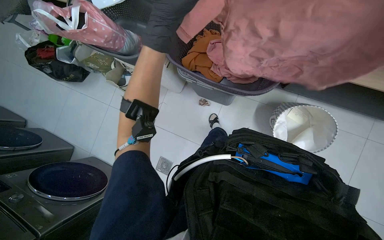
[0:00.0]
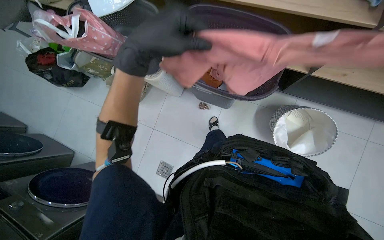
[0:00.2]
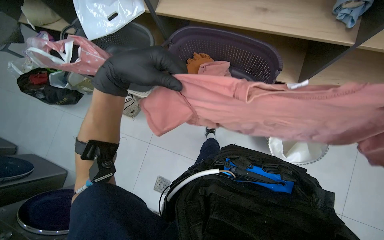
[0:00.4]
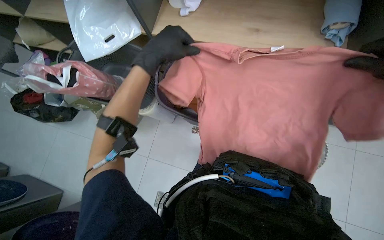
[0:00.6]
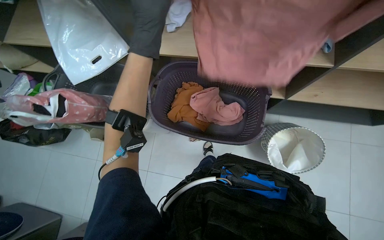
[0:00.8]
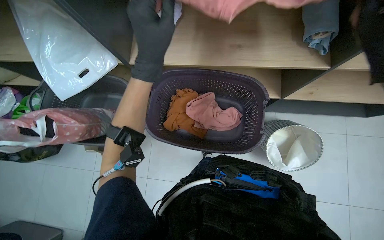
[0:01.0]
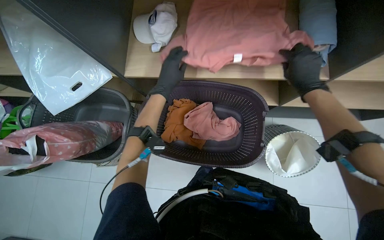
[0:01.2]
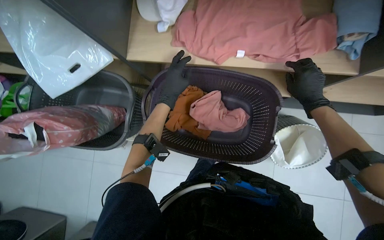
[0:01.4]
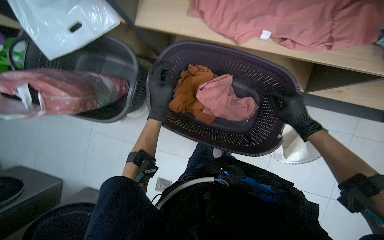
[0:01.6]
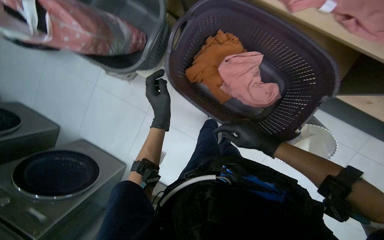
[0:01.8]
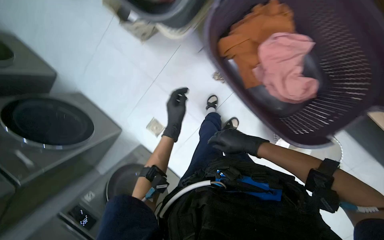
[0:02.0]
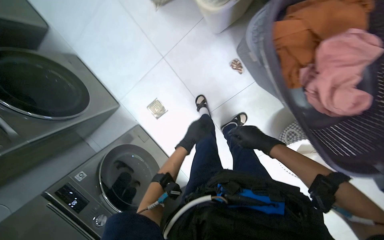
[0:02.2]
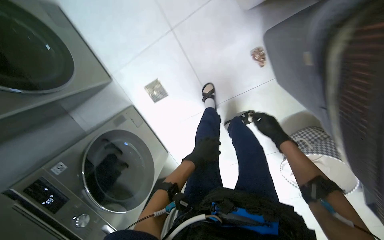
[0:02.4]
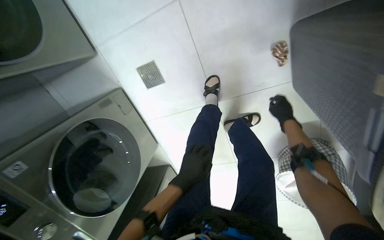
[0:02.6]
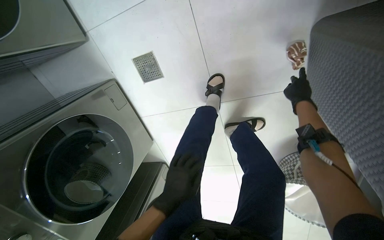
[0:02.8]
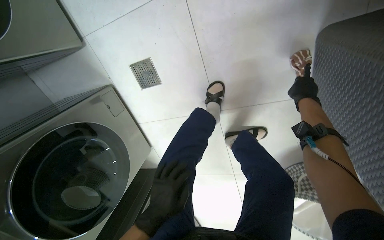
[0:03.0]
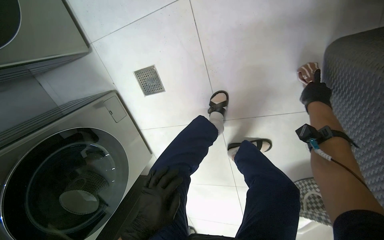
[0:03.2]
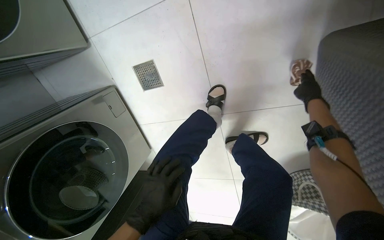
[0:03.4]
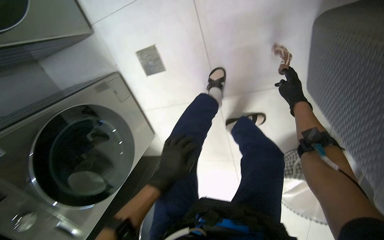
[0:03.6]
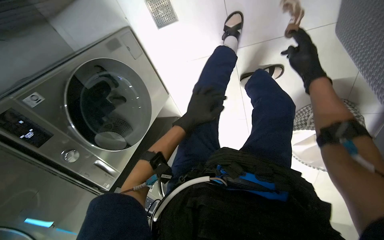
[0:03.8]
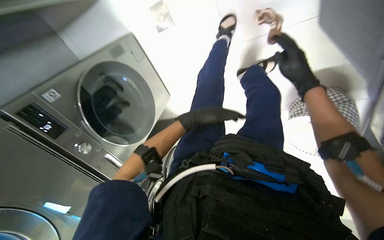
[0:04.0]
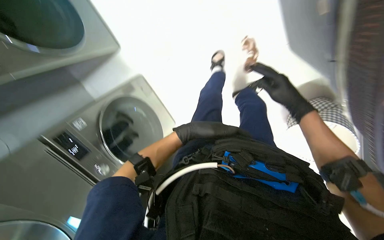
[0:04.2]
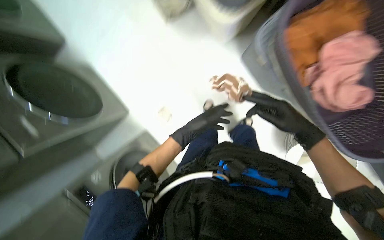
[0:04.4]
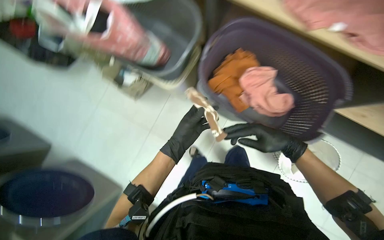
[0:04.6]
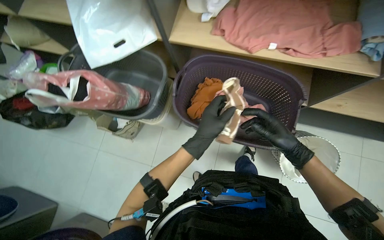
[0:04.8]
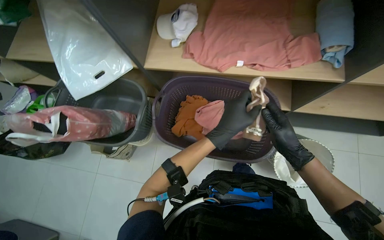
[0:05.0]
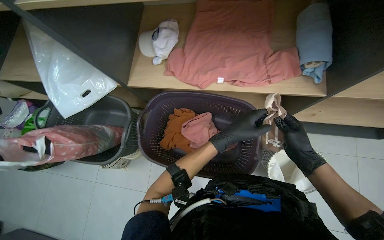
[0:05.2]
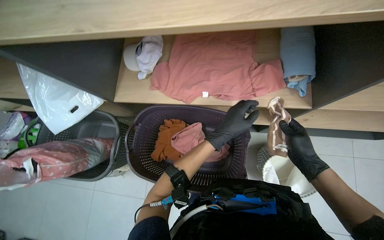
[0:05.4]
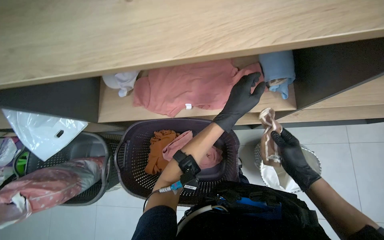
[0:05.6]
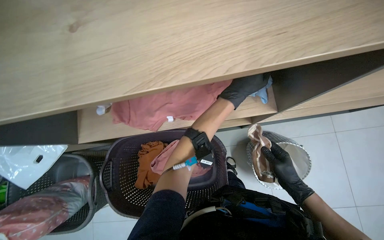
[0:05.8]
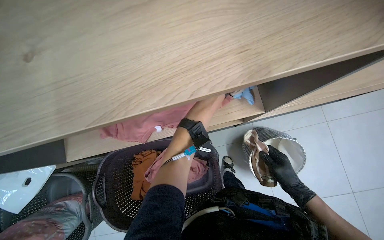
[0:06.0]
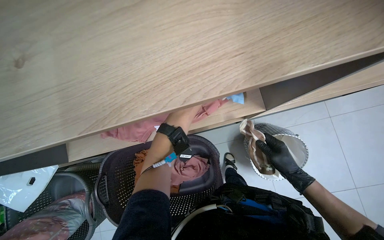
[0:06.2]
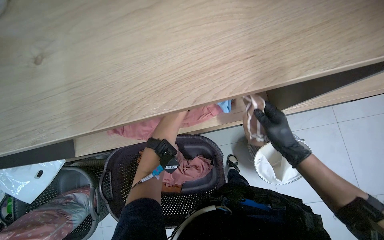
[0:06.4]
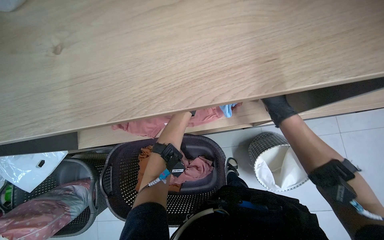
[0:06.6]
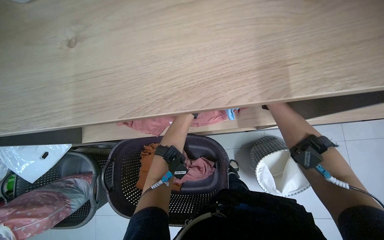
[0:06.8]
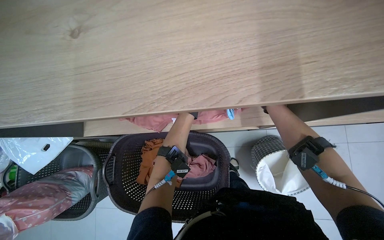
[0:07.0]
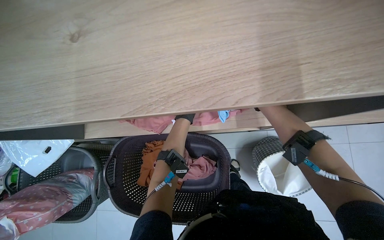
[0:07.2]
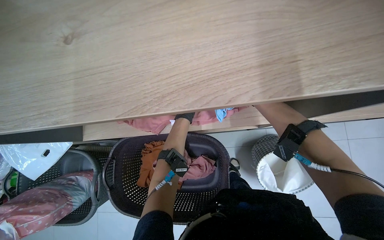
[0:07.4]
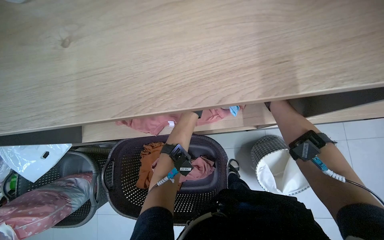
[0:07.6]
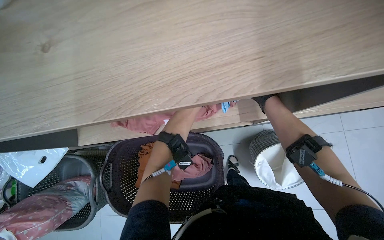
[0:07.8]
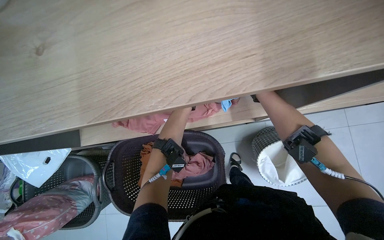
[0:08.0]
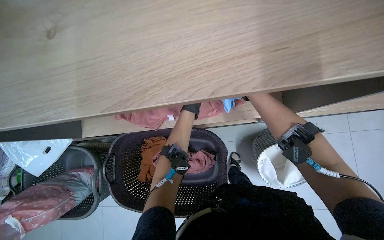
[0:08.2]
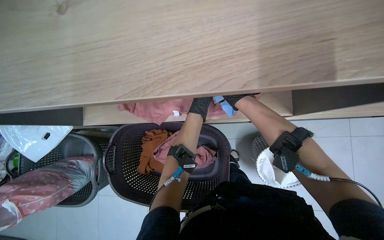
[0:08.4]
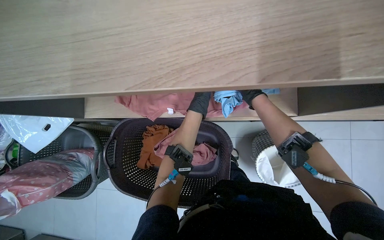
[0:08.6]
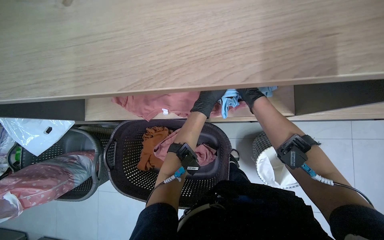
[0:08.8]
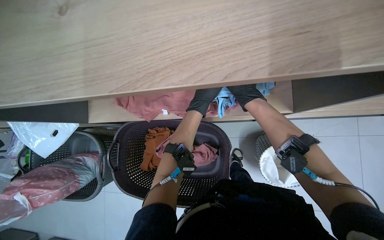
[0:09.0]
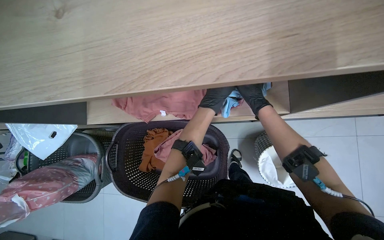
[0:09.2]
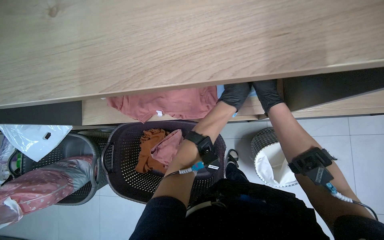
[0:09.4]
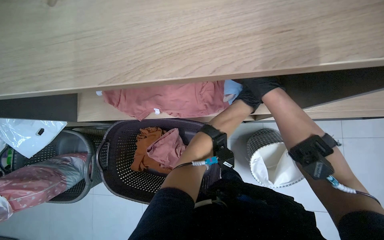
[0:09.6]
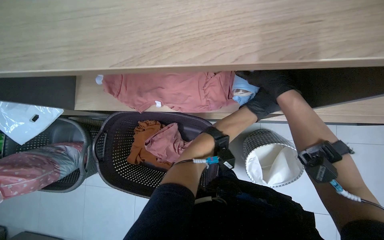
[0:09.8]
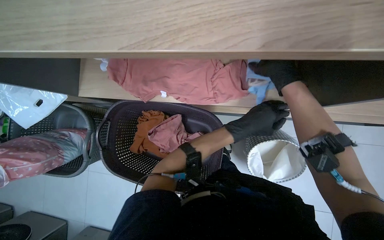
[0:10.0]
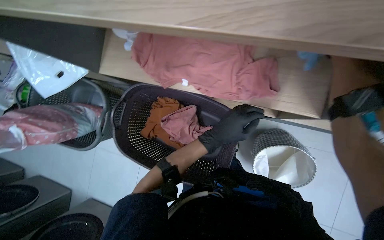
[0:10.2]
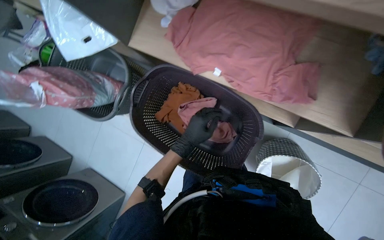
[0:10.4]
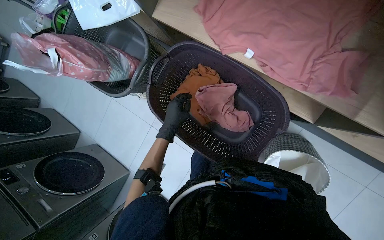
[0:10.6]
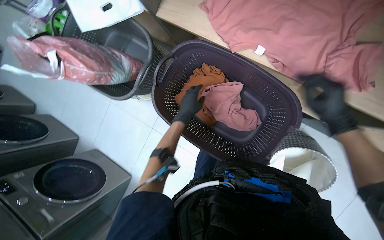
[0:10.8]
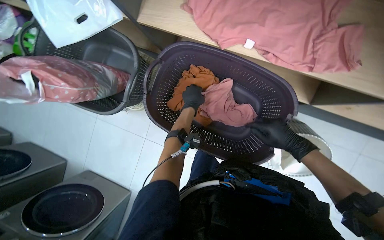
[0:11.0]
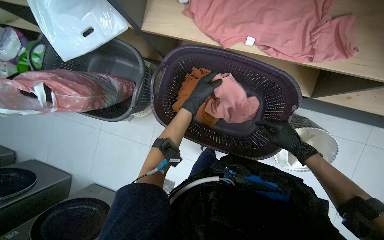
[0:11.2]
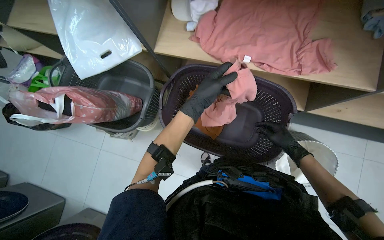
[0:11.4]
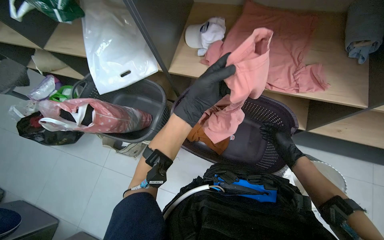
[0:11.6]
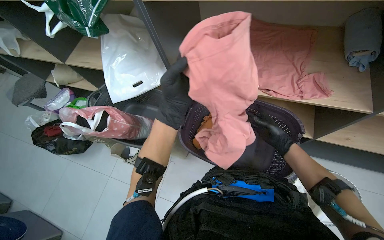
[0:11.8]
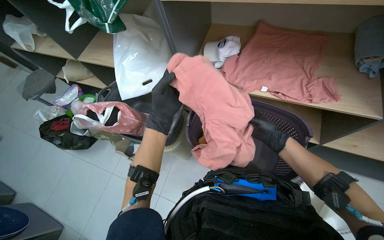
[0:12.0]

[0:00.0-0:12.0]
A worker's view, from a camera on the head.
Job: managing laundry.
The whole recording: Folding and organizing laundry. The worker folds and organizes various clothes, placing them into baskets, on shelves, and into bags.
0:00.0 to 0:01.6: The left hand goes up and down the picture, some 25 cm each way, reversing 2 times.
0:01.6 to 0:03.0: The wearer moves about 70 cm. The camera pitches downward, by approximately 35 degrees. The scene turns approximately 50 degrees clockwise in the picture.
0:03.0 to 0:04.4: The right hand heads down the picture, nearer to the camera and to the left, covering about 60 cm.
0:04.4 to 0:06.0: The wearer moves some 50 cm. Everything in view rotates roughly 35 degrees counterclockwise.
0:06.0 to 0:07.6: The left hand heads to the left, covering about 10 cm, and travels farther from the camera and back again, approximately 25 cm each way. Meanwhile the right hand is displaced up the picture by about 25 cm.
0:07.6 to 0:09.0: The right hand swings nearer and farther, some 10 cm each way, with 2 reversals.
0:09.0 to 0:10.4: Everything in view rotates about 25 degrees clockwise.
0:10.4 to 0:12.0: The wearer looks roughly 25 degrees further upward.

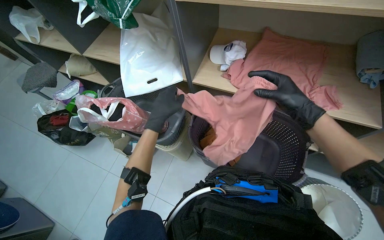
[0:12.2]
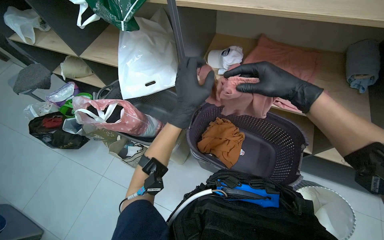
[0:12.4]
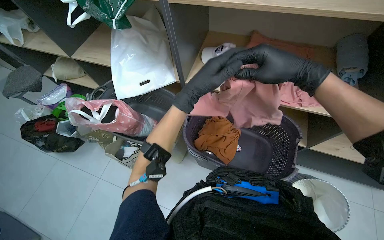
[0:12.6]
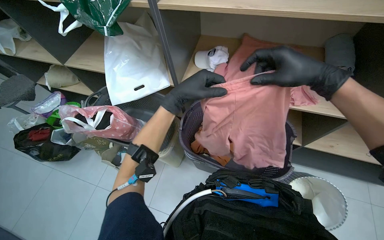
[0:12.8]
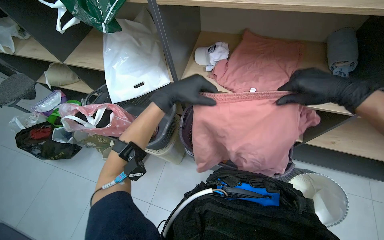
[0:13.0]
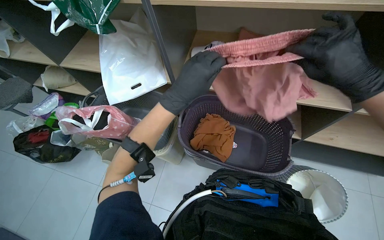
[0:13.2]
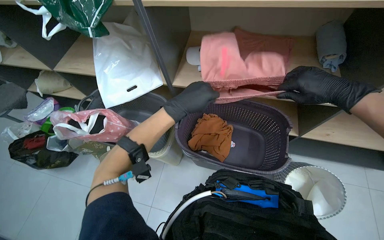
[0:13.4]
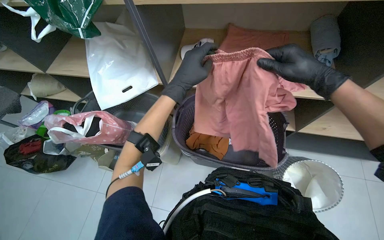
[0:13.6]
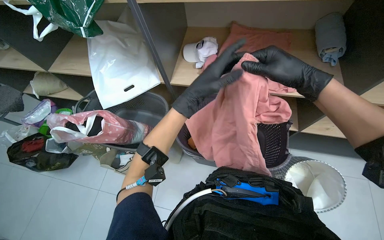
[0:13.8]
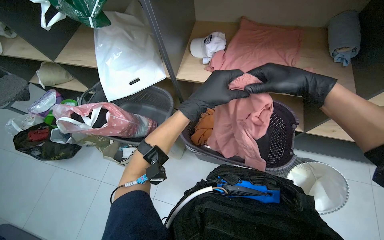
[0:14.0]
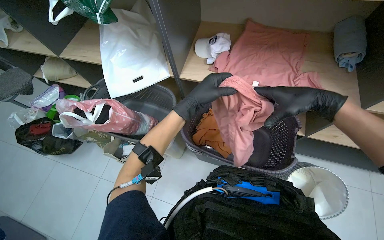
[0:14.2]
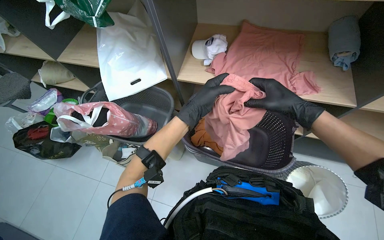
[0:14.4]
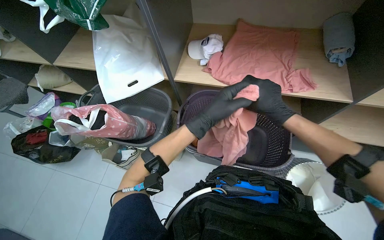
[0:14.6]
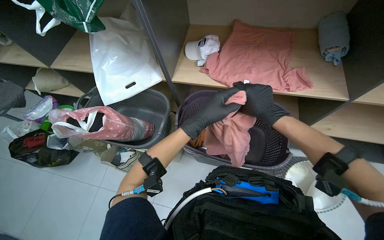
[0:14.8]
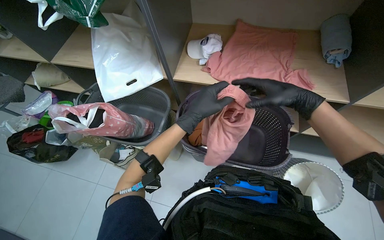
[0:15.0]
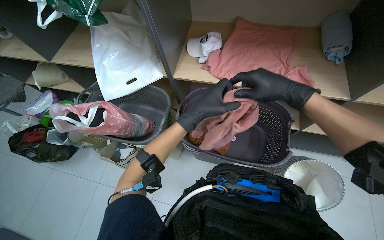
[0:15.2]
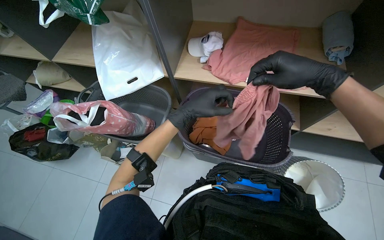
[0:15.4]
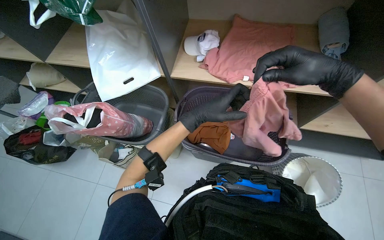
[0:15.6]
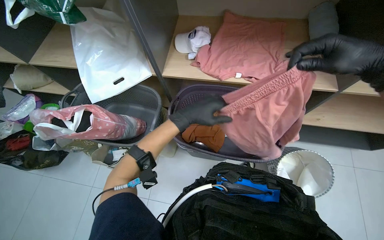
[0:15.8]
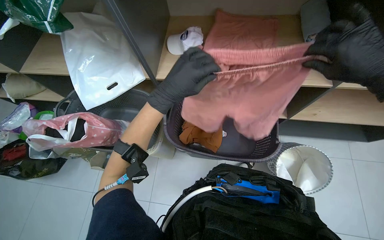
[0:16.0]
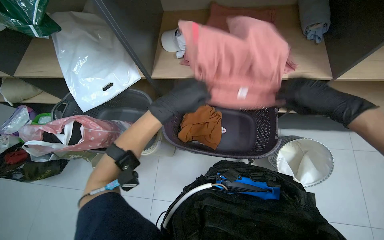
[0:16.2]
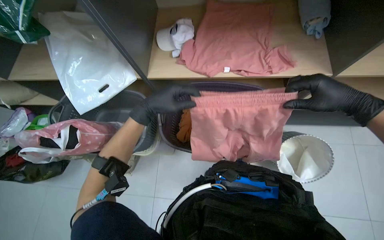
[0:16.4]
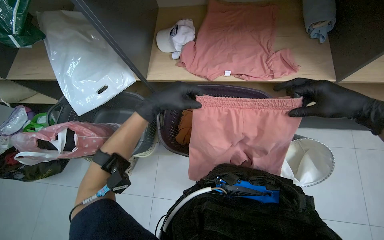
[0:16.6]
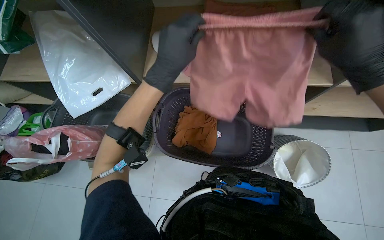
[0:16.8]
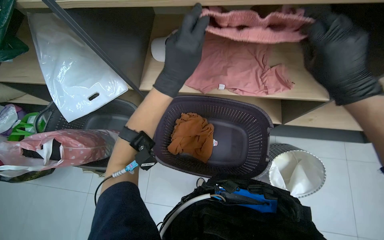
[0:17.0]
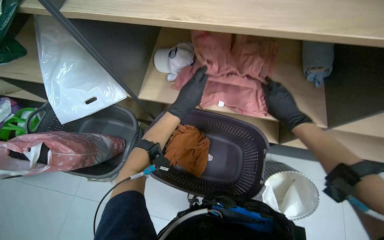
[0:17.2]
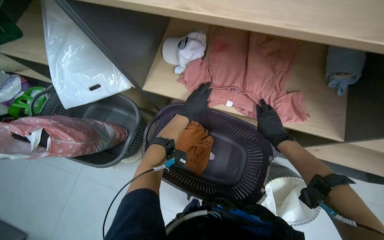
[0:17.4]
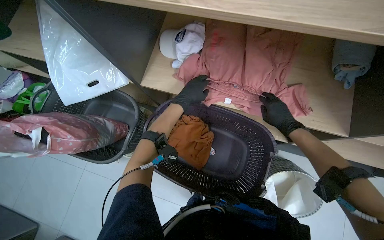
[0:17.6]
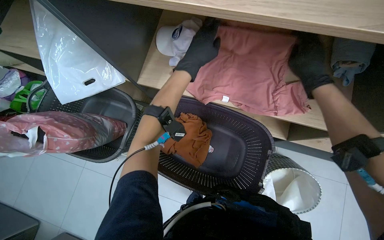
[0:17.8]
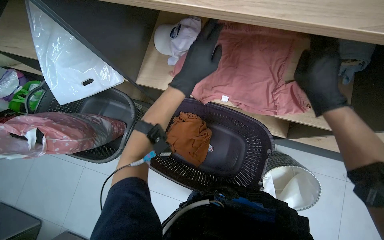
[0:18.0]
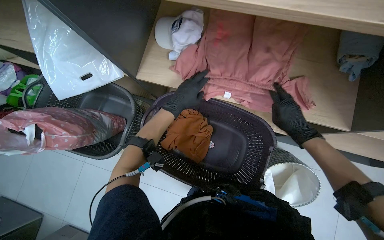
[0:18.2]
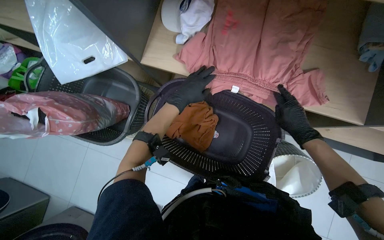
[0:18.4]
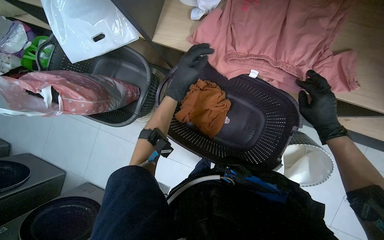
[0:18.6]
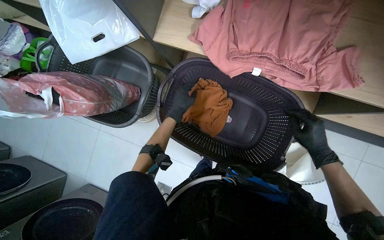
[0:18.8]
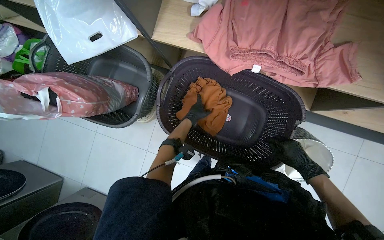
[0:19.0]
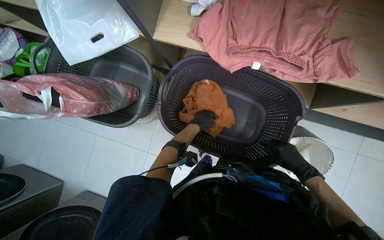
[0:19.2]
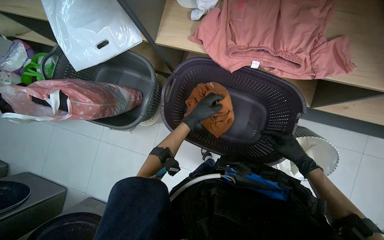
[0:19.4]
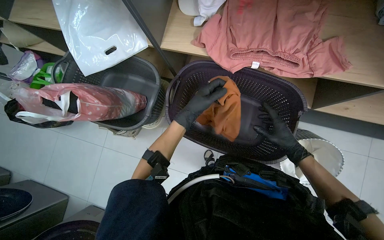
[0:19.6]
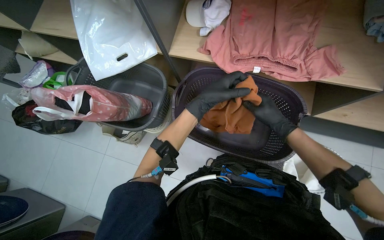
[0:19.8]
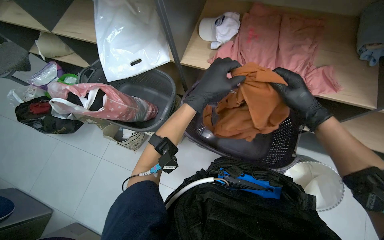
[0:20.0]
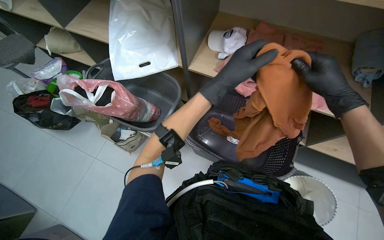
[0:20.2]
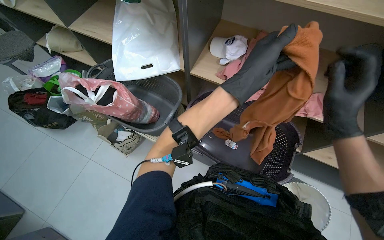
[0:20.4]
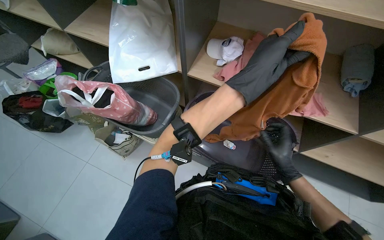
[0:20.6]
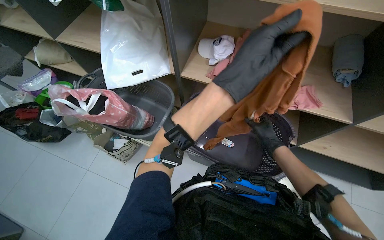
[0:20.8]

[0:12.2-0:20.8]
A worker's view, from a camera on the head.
Job: managing laundry.
The whole recording: Folding and organizing laundry. The worker folds and organizes various clothes, placing them into baskets, on shelves, and into bags.
0:12.2 to 0:13.6: The camera pitches upward, by approximately 25 degrees. Everything in view rotates roughly 30 degrees counterclockwise.
0:15.0 to 0:16.6: The right hand moves to the right, roughly 15 cm.
0:16.6 to 0:18.0: The left hand moves nearer and farther over approximately 25 cm, changing direction 2 times, while the right hand travels farther from the camera and back again, roughly 25 cm each way.
0:18.0 to 0:19.4: The right hand travels down the picture and farther from the camera by about 35 cm; the left hand is displaced farther from the camera and down the picture by approximately 30 cm.
0:19.4 to 0:20.8: The camera pitches upward, by approximately 20 degrees. The left hand shifts about 40 cm nearer to the camera, while the right hand is displaced to the left by some 15 cm, and travels up the picture and back again, approximately 25 cm each way.
